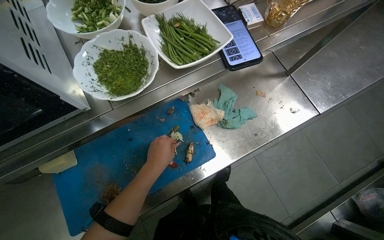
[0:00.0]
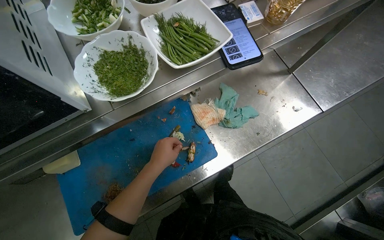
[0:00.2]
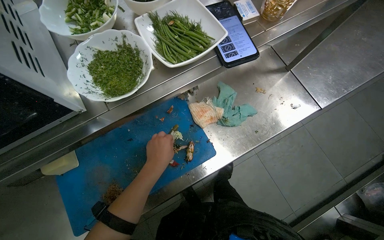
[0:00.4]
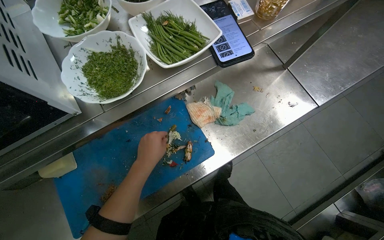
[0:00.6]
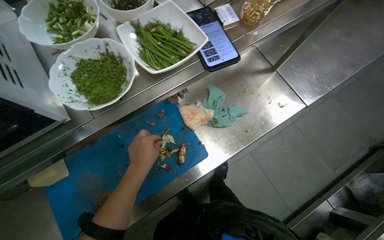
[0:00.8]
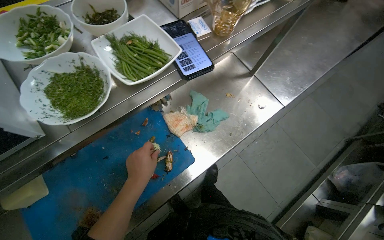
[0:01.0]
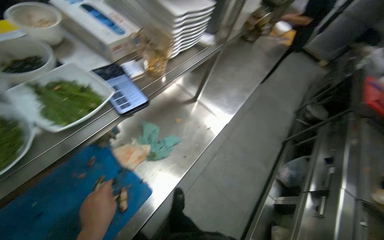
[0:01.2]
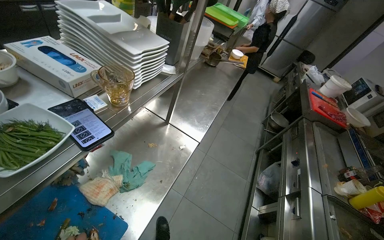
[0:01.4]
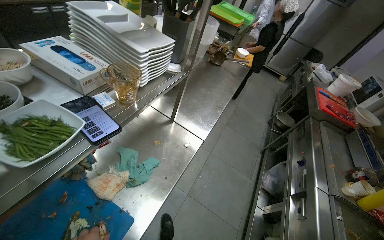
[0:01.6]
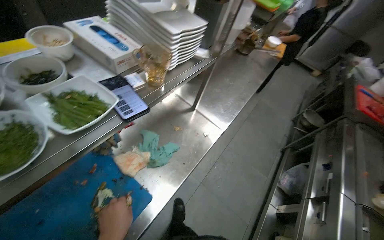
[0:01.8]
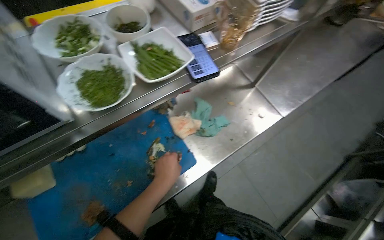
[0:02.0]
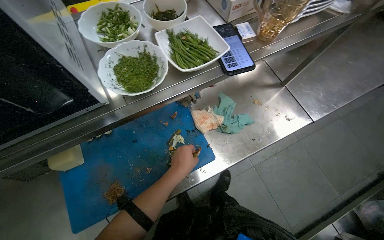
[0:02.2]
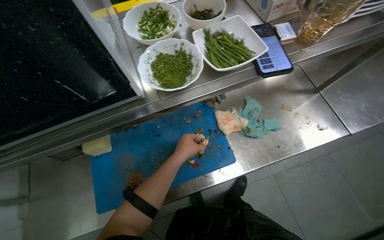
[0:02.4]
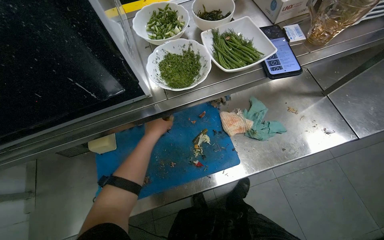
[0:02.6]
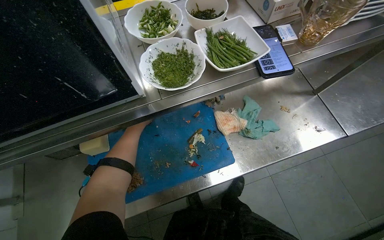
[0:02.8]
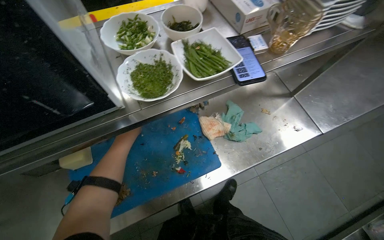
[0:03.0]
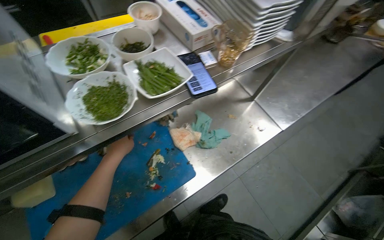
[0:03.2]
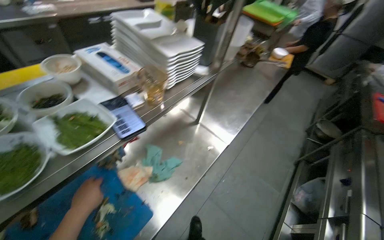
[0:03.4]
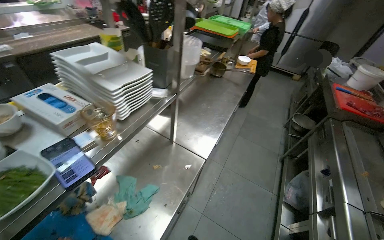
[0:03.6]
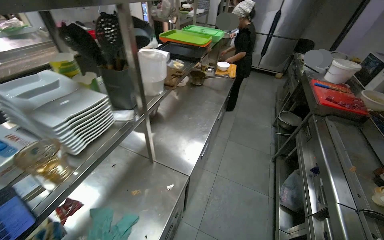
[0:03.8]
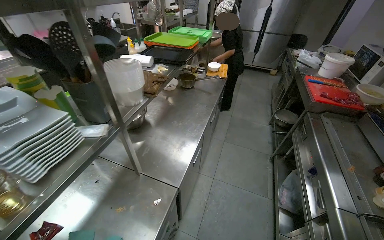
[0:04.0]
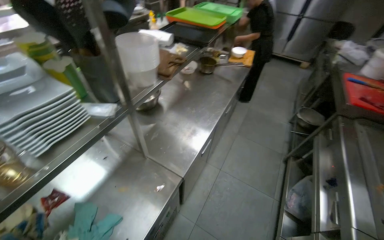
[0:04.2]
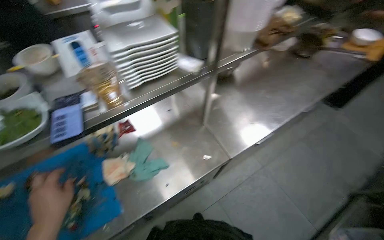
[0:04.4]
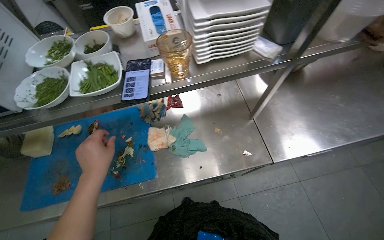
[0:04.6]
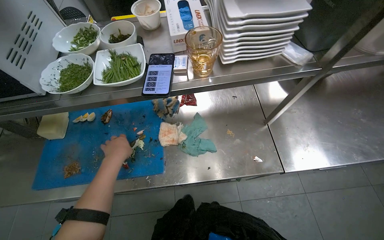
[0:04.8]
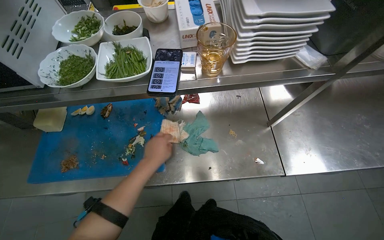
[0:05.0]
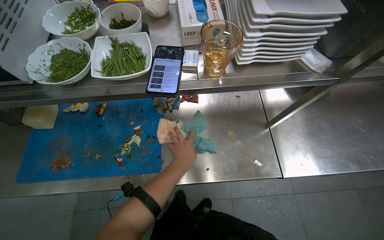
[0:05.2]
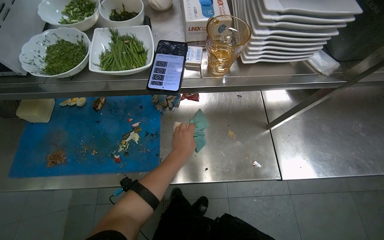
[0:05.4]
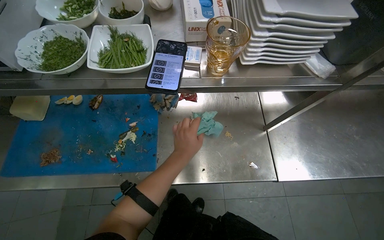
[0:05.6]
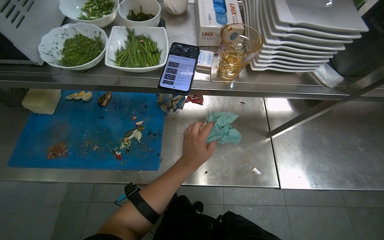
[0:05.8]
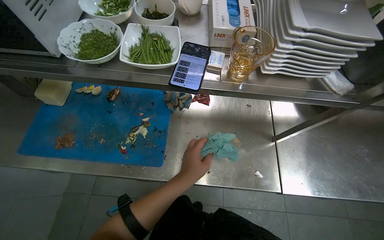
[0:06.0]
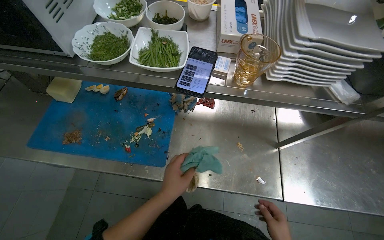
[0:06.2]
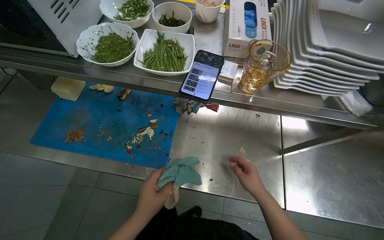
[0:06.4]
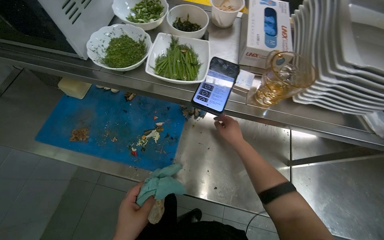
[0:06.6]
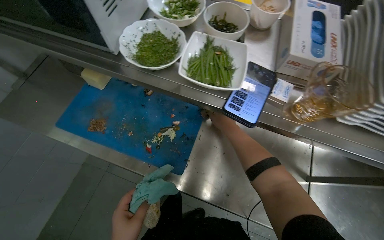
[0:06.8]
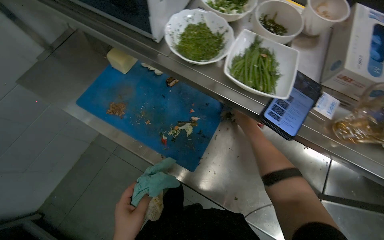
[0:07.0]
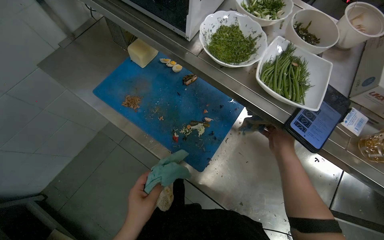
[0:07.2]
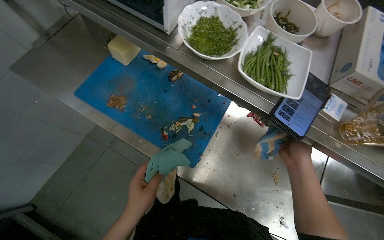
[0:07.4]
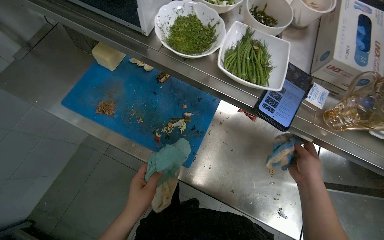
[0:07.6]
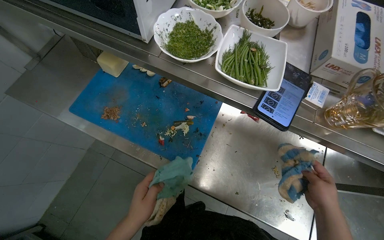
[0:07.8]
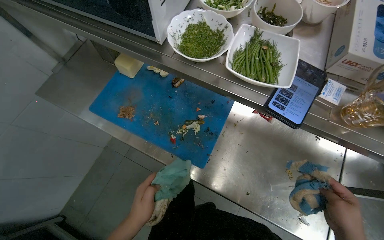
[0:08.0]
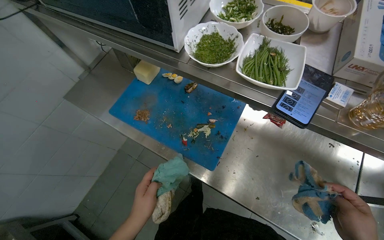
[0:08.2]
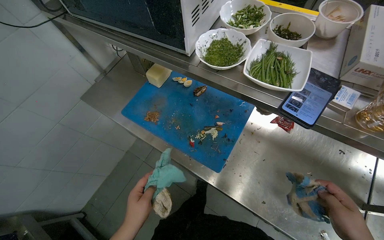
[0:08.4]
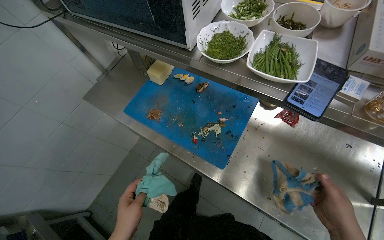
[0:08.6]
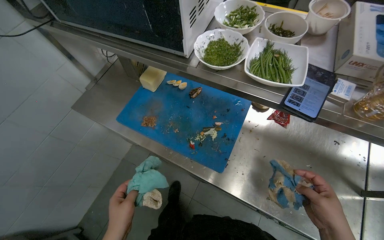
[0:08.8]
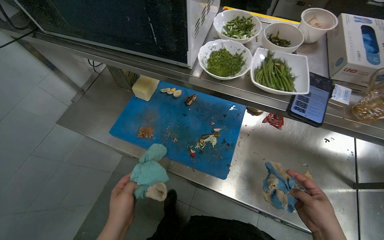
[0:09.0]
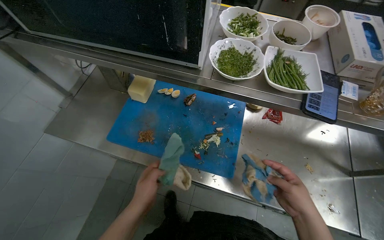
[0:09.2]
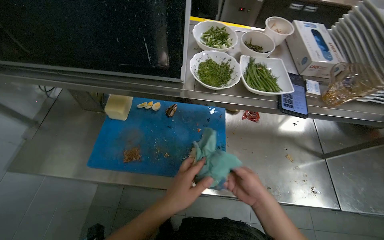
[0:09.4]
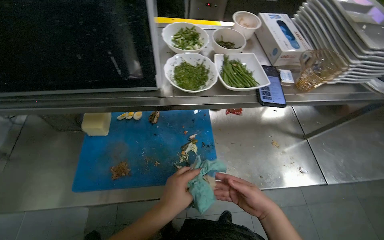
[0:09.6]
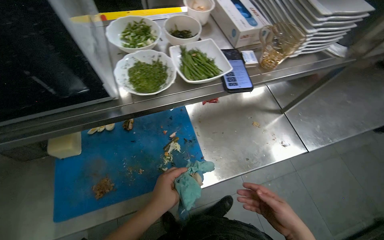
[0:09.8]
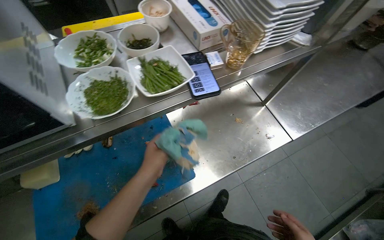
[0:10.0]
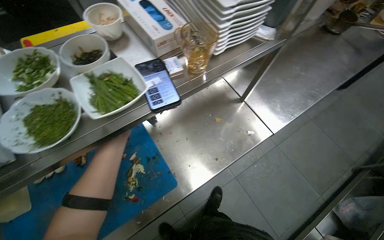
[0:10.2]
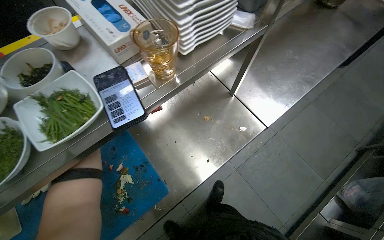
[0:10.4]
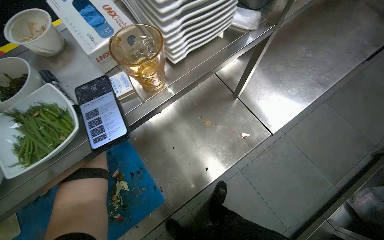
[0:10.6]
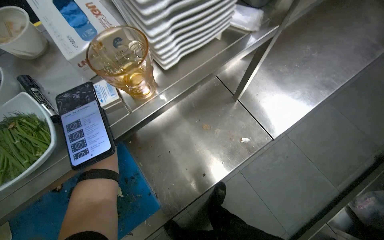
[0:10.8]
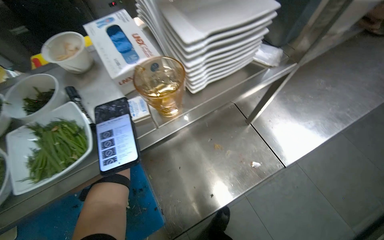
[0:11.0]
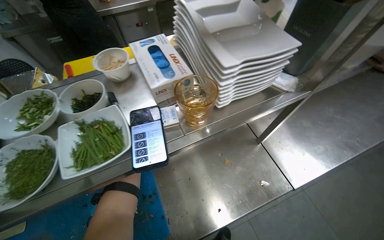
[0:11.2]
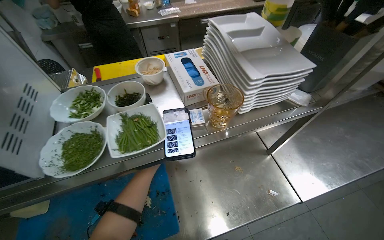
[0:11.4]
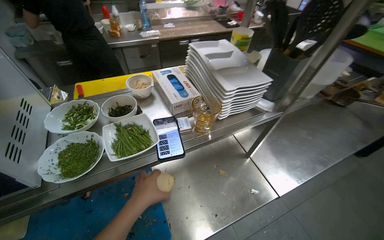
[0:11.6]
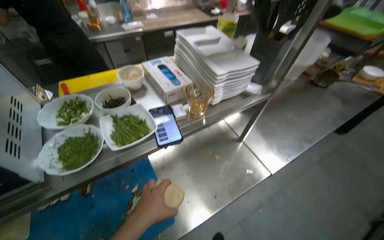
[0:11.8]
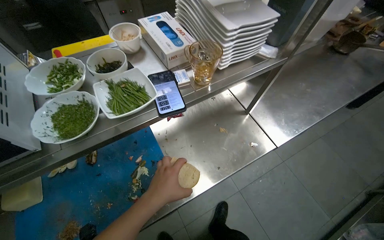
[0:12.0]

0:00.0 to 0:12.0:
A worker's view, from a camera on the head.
Job: preparing food.
The whole recording: Preparing and portioning various ingredients. The worker prepares and portions various ingredients, including fried potatoes, chopped vegetables, and meat, onto plates.
0:00.0 to 0:01.6: The head turns to the right by approximately 35 degrees. The camera pitches upward, by some 20 degrees.
0:01.6 to 0:03.0: The wearer looks approximately 40 degrees further to the left. The view tilts approximately 10 degrees downward.
0:03.0 to 0:04.4: The camera is carried about 40 cm.
0:04.4 to 0:06.0: The head turns to the left by about 35 degrees.
0:09.0 to 0:10.4: The wearer looks about 60 degrees further to the right.

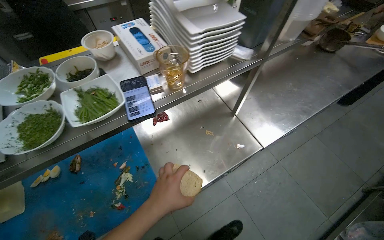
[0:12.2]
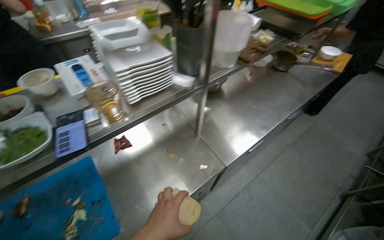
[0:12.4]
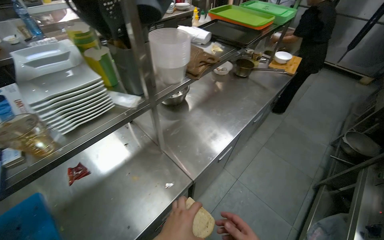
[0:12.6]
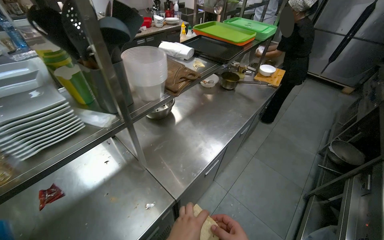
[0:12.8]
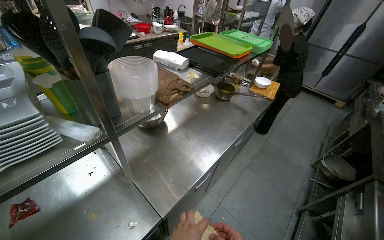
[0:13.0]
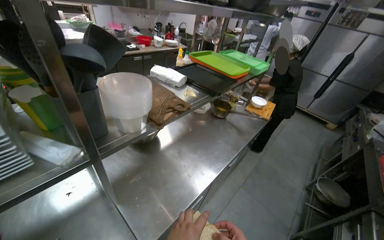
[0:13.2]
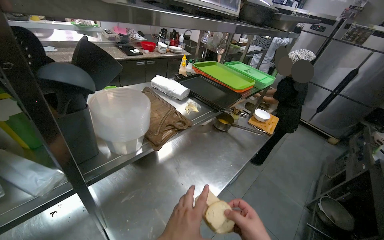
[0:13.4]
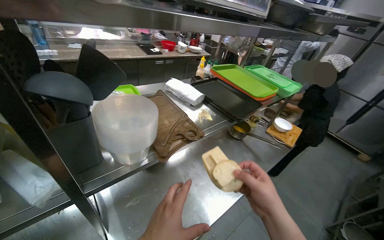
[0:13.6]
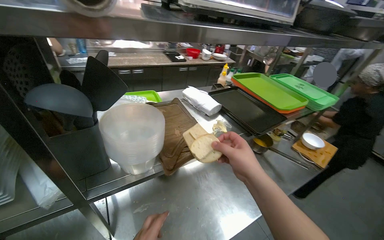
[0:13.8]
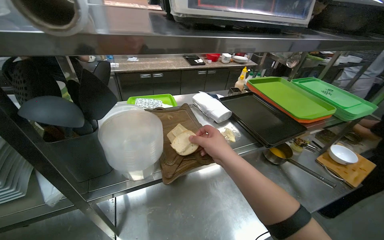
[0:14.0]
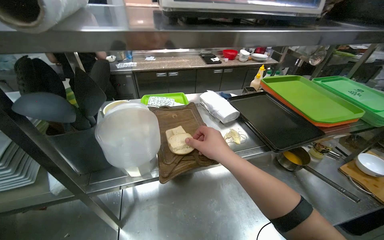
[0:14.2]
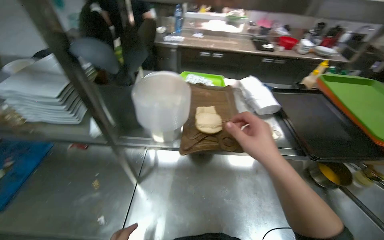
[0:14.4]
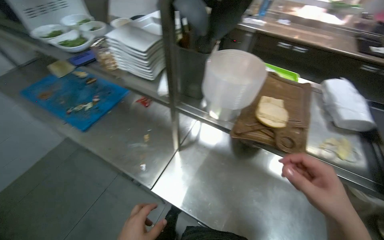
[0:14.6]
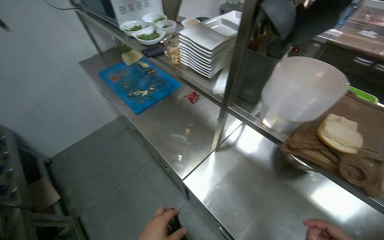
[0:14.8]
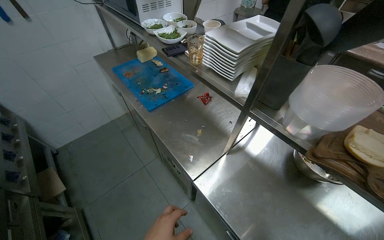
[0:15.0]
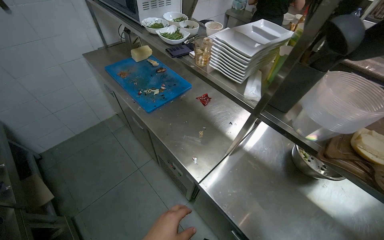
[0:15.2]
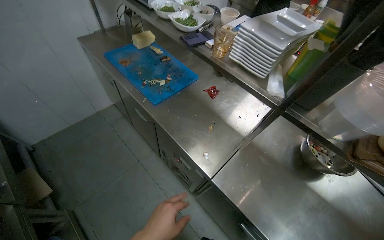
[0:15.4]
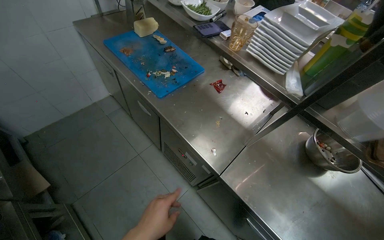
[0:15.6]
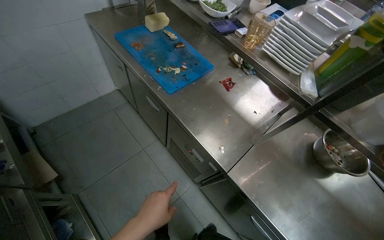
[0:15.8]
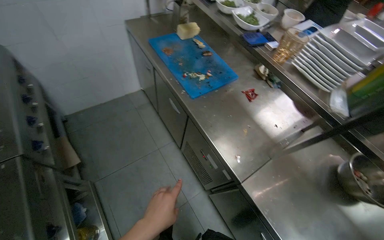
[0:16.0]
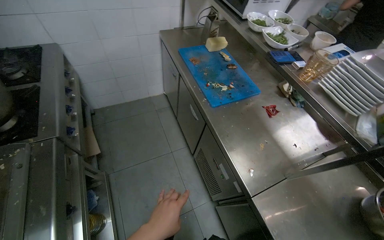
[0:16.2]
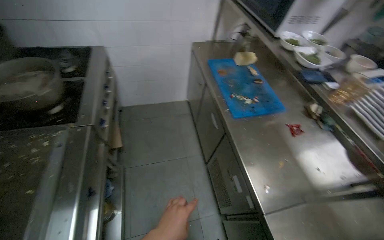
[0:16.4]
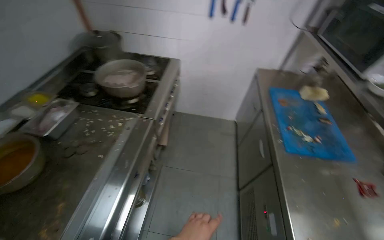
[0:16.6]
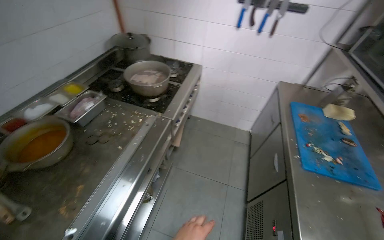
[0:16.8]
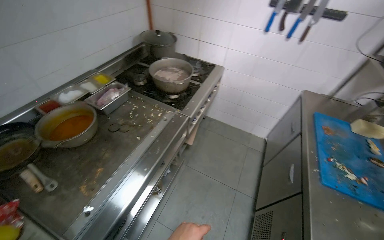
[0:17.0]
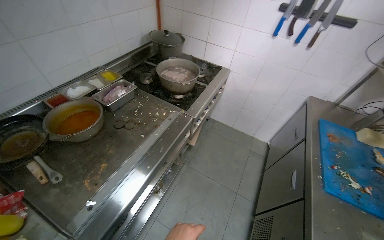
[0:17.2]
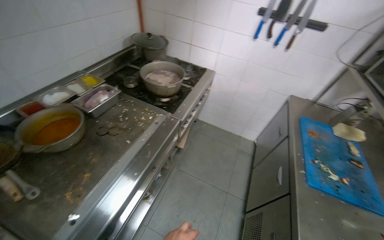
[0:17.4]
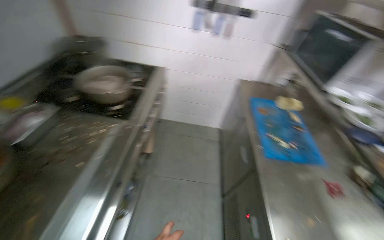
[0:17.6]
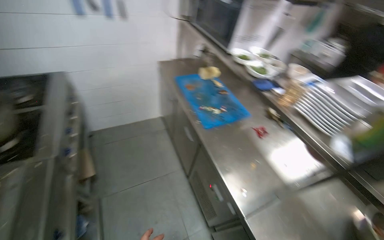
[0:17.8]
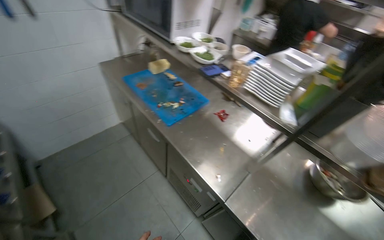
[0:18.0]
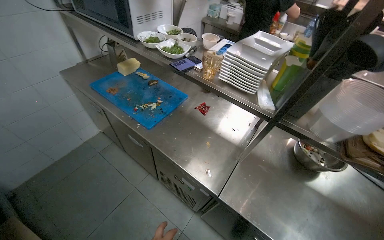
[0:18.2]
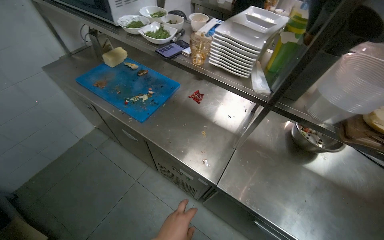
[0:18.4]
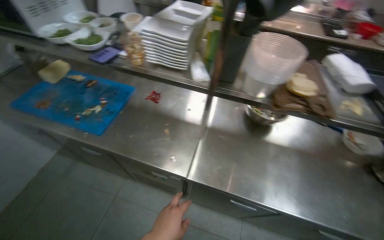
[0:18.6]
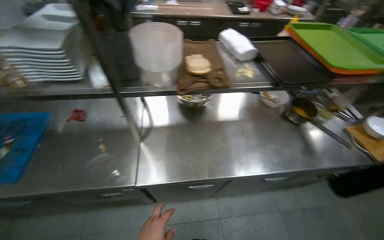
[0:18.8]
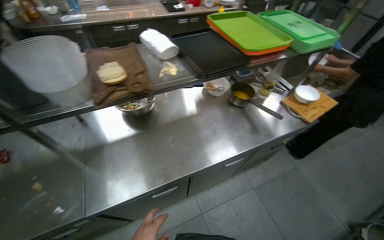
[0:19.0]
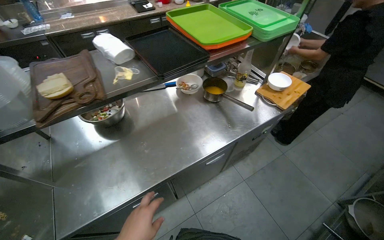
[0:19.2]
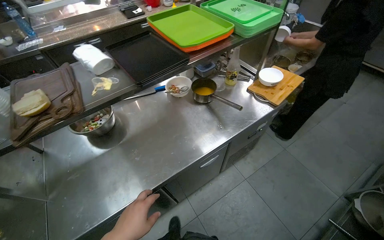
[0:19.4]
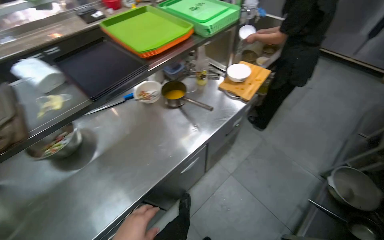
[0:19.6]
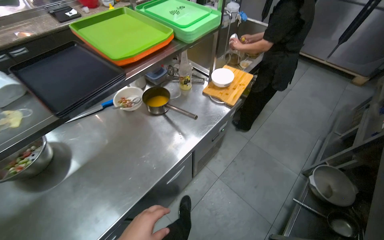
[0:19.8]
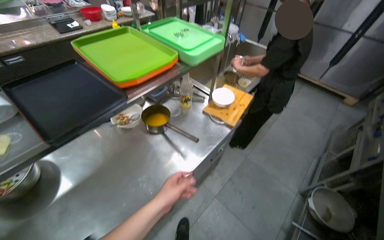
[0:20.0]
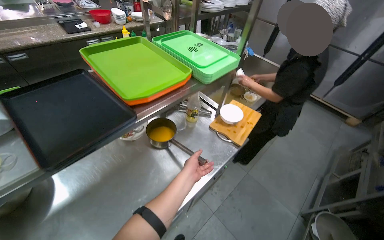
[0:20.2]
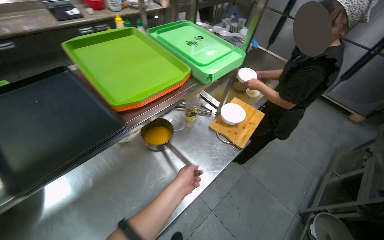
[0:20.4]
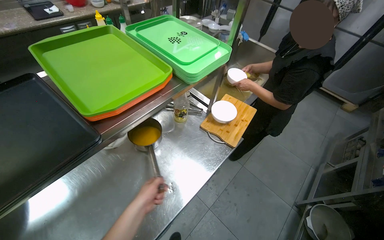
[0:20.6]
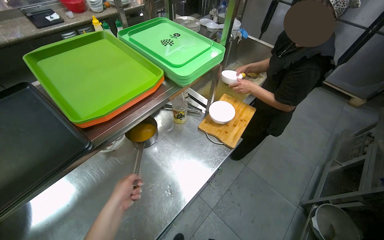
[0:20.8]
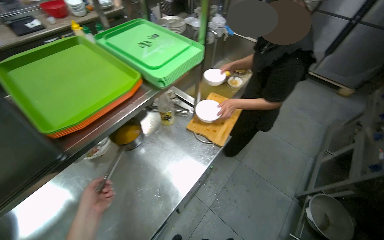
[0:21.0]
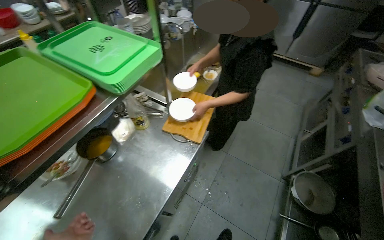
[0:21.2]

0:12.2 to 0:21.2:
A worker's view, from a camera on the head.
Job: preparing food.
The whole recording: Preparing and portioning various ingredients. The worker prepares and portions various ingredients, including fried potatoes, chopped vegetables, and meat, onto plates.
0:12.2 to 0:13.8: The camera is carried roughly 60 cm. The wearer looks some 25 degrees further upward.
0:13.8 to 0:15.2: The head rotates some 75 degrees to the left.
0:15.2 to 0:16.6: The head rotates roughly 50 degrees to the left.
0:16.6 to 0:18.2: The wearer looks some 65 degrees further to the right.
0:18.2 to 0:19.8: The camera is carried roughly 80 cm. The wearer's head swings roughly 85 degrees to the right.
